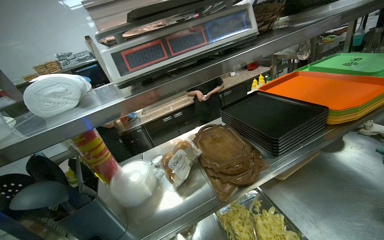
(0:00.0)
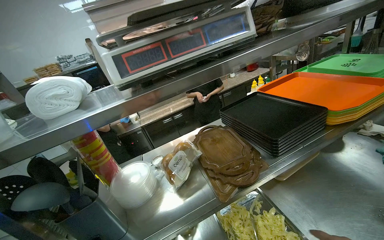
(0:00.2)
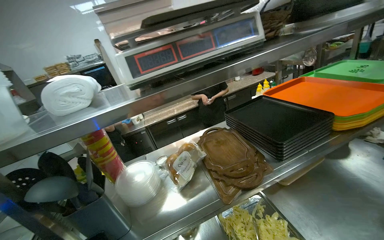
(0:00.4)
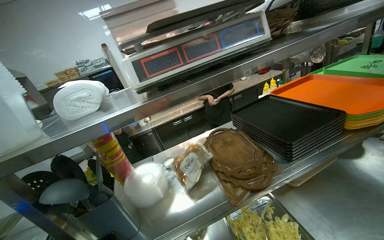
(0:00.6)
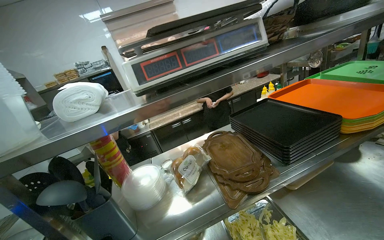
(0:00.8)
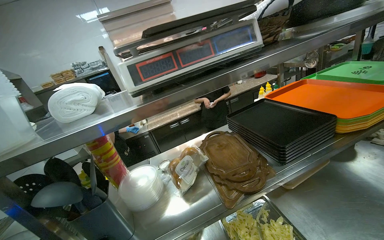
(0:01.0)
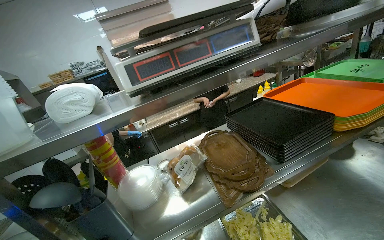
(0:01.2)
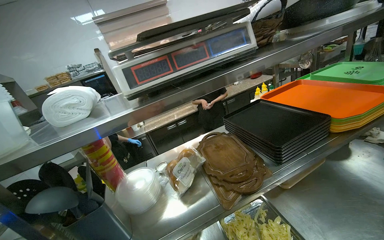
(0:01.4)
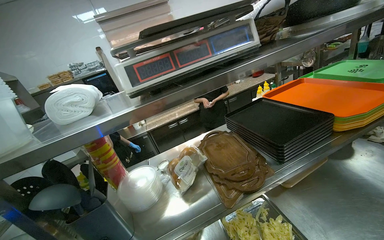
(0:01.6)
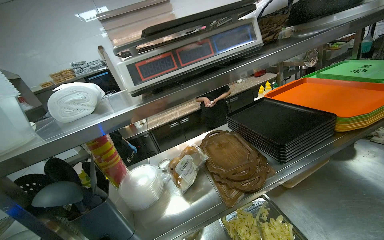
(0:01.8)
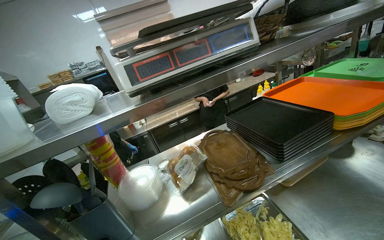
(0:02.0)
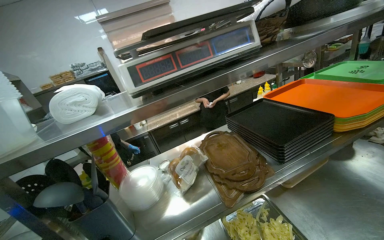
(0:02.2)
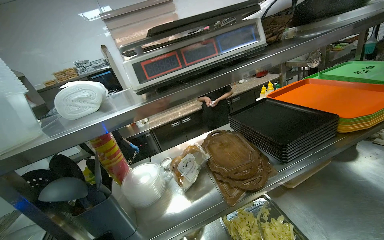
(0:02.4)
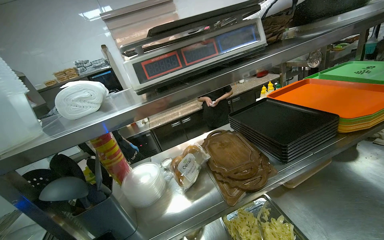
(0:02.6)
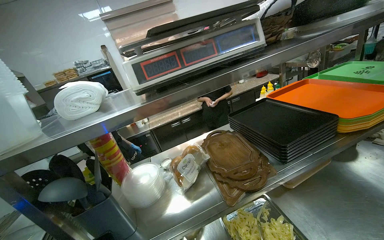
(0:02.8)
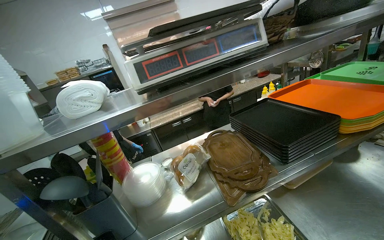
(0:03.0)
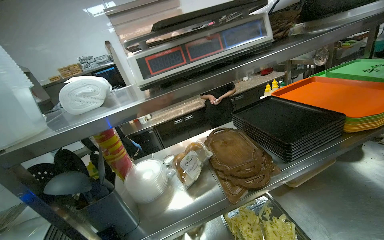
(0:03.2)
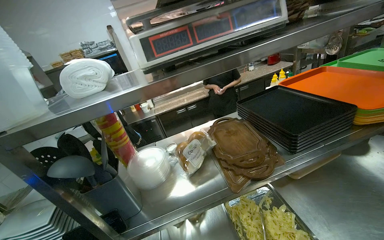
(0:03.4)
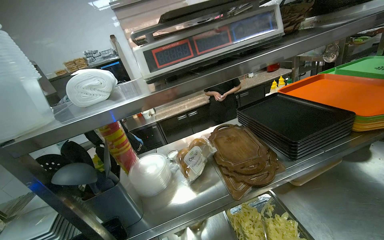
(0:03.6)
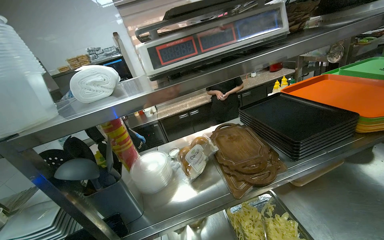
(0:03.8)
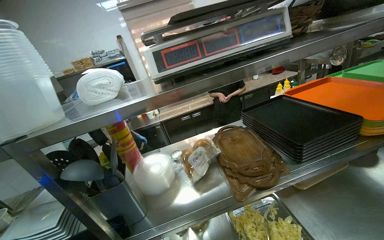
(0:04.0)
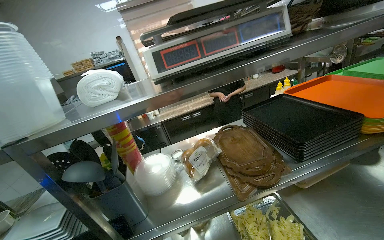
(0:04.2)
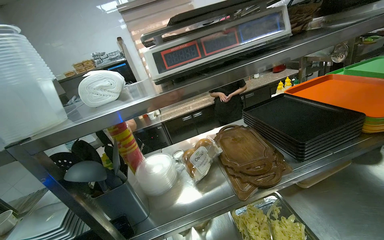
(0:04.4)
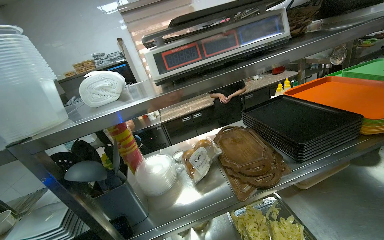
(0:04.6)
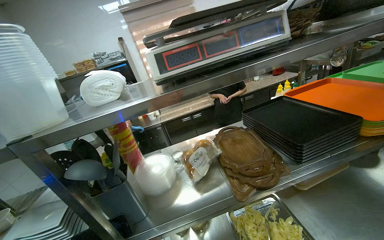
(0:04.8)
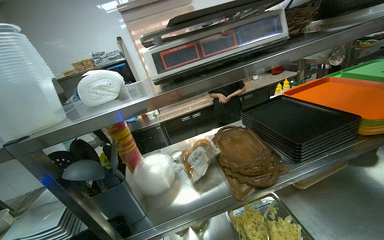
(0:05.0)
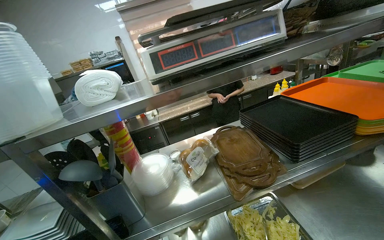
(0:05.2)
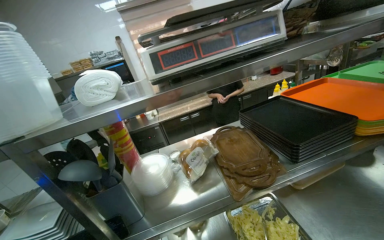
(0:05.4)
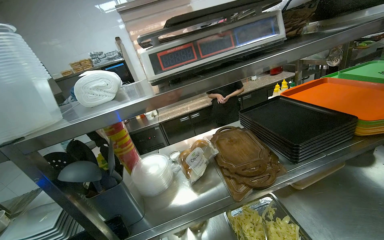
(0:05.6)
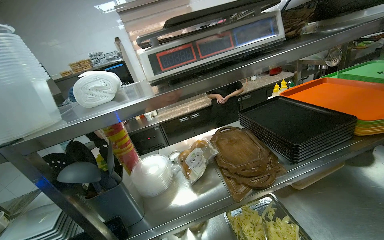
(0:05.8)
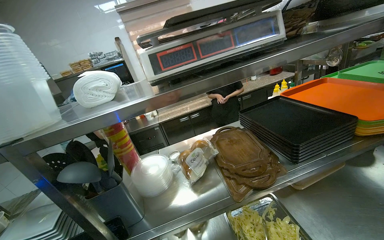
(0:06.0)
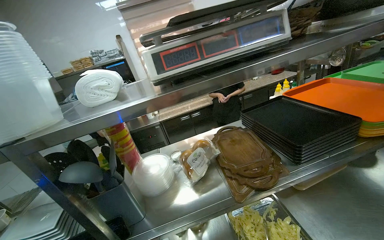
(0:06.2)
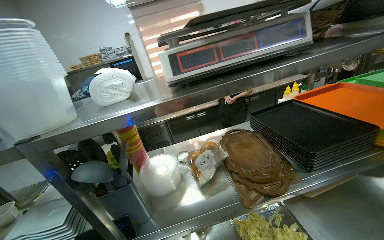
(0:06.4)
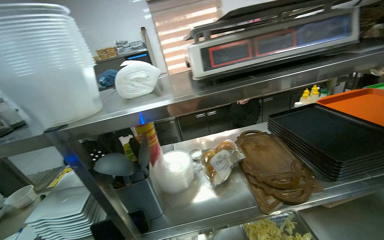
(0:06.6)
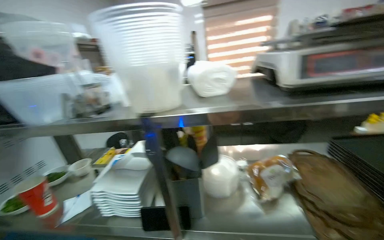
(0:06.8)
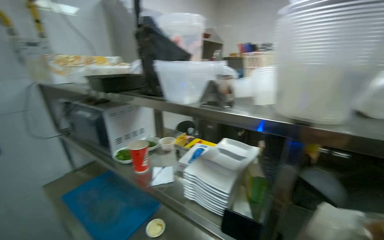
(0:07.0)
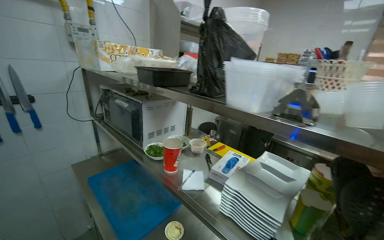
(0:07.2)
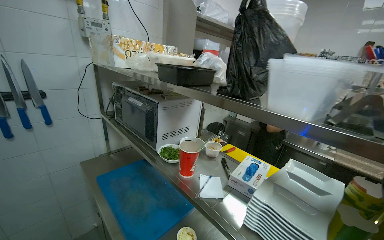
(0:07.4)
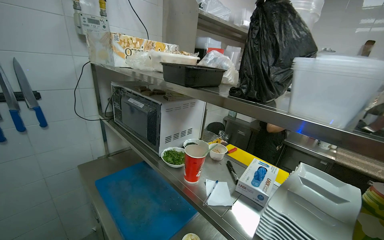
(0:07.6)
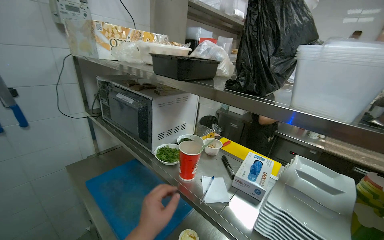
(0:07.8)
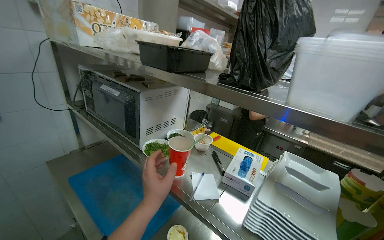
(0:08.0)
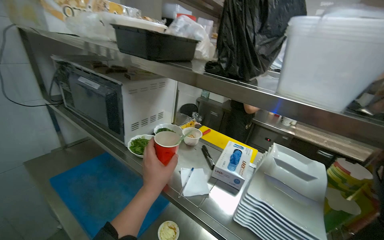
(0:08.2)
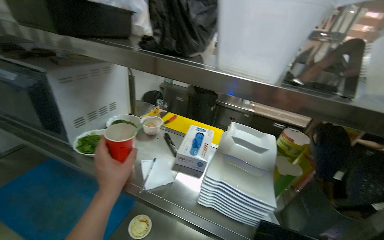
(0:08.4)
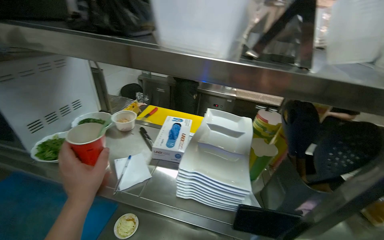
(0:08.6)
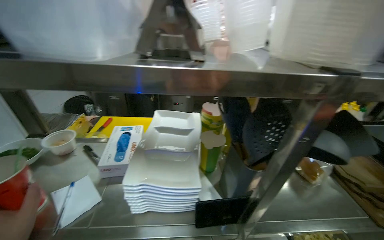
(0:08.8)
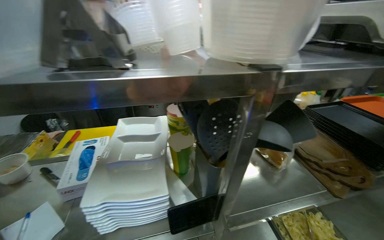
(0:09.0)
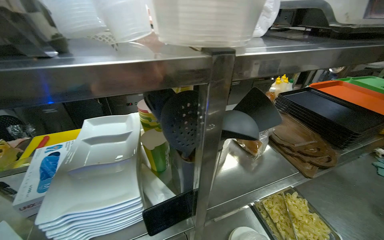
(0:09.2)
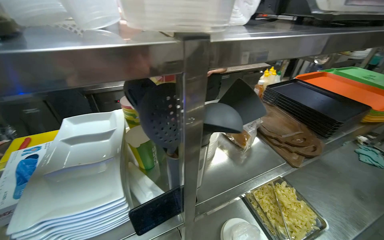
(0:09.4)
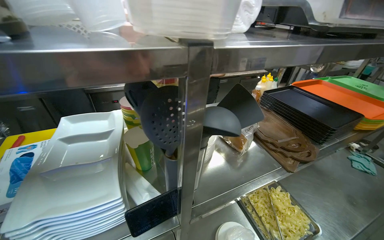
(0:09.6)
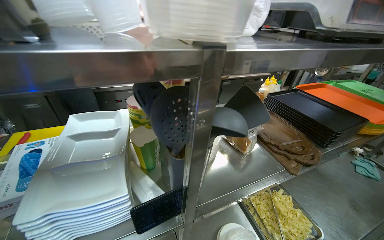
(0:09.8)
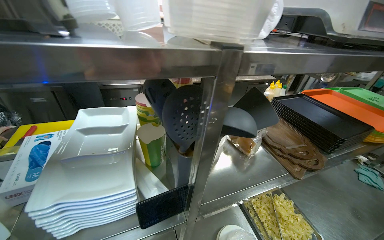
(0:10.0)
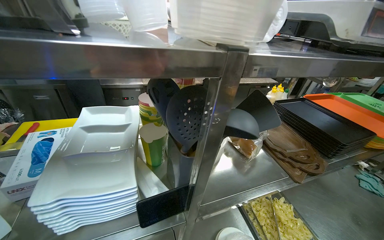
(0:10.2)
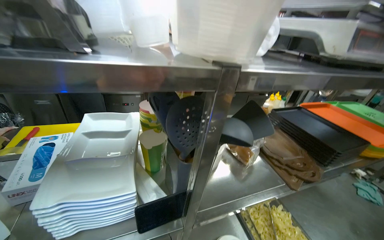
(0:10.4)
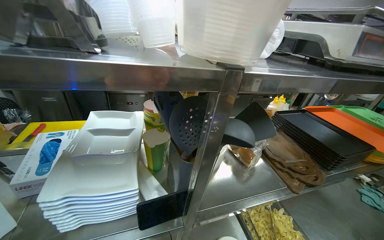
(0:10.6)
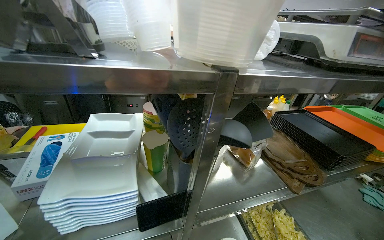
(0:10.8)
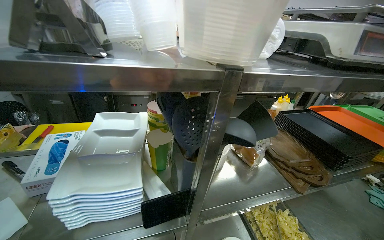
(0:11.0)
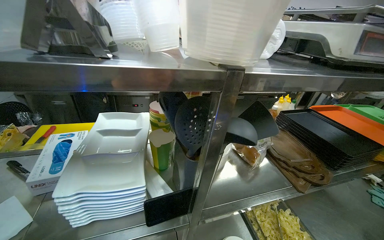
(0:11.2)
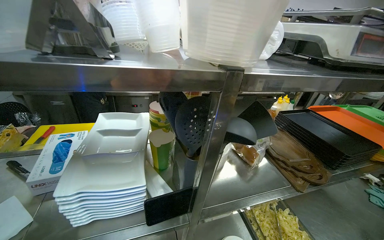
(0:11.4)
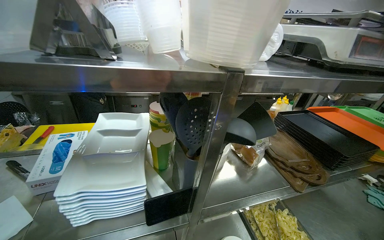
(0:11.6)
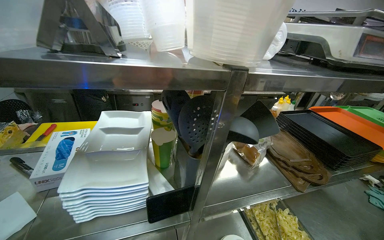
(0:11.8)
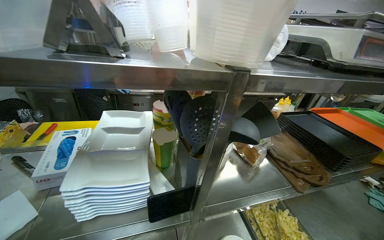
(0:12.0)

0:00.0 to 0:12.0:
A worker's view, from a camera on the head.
Job: preparing food.
The whole recording: Weighing and bagging pasta. The worker uses tongs to scoop pasta from a tray into a plastic bag on a scale.
0:06.0 to 0:07.6: The wearer moves roughly 50 cm. The head rotates some 60 degrees to the left.
0:07.6 to 0:09.0: The wearer's head swings approximately 55 degrees to the right. The view tips downward by approximately 15 degrees.

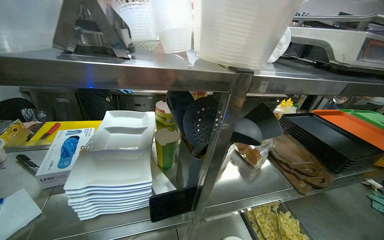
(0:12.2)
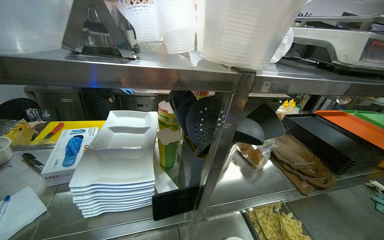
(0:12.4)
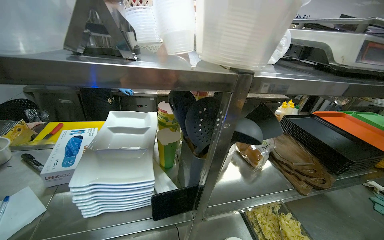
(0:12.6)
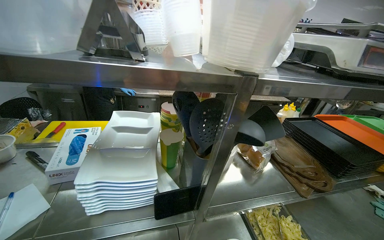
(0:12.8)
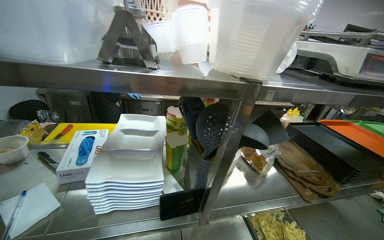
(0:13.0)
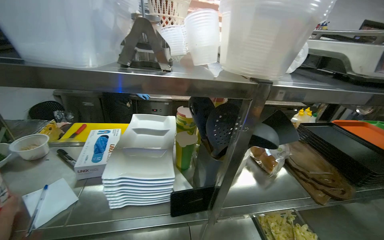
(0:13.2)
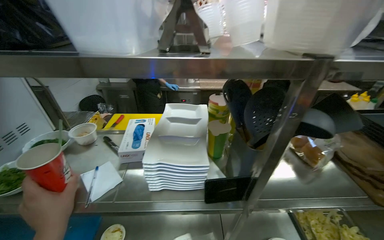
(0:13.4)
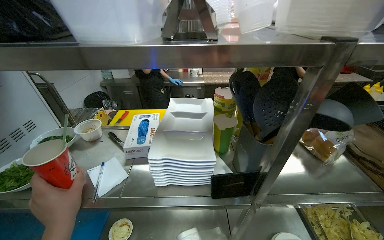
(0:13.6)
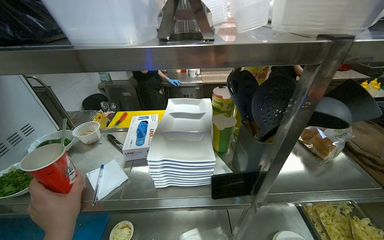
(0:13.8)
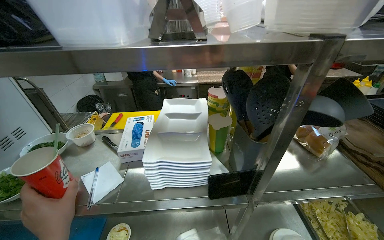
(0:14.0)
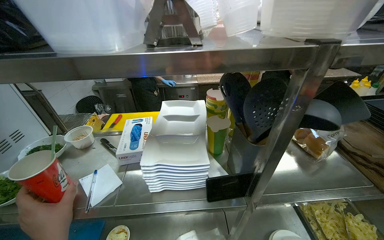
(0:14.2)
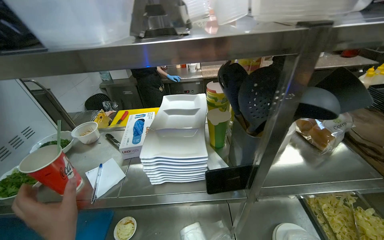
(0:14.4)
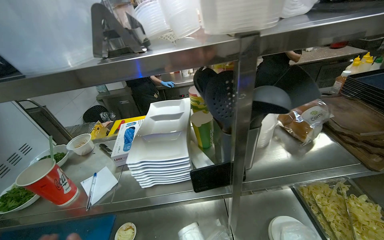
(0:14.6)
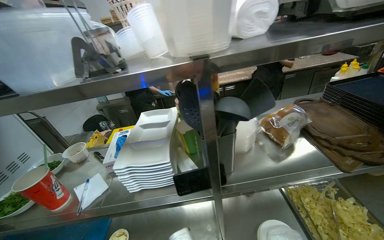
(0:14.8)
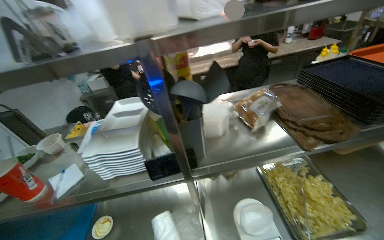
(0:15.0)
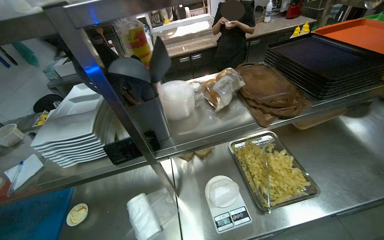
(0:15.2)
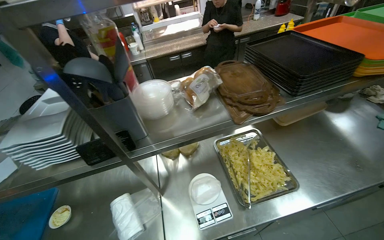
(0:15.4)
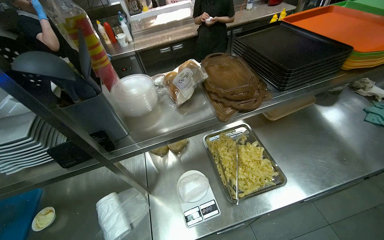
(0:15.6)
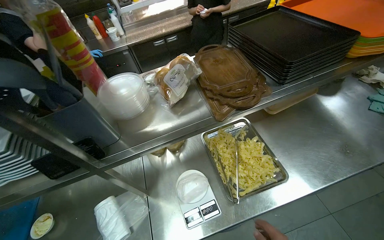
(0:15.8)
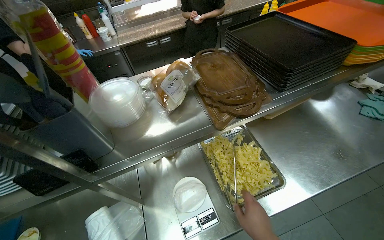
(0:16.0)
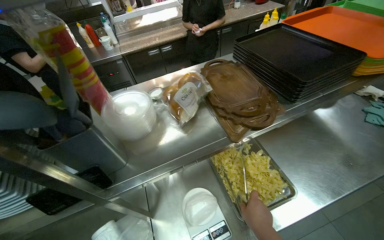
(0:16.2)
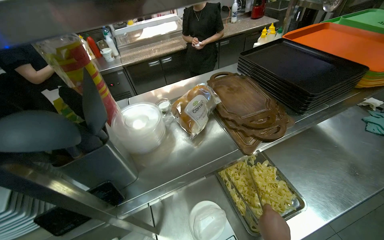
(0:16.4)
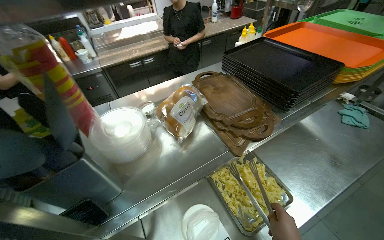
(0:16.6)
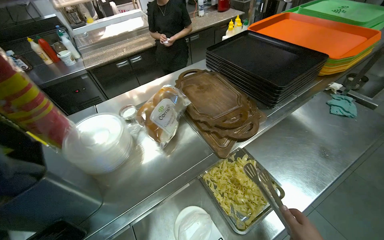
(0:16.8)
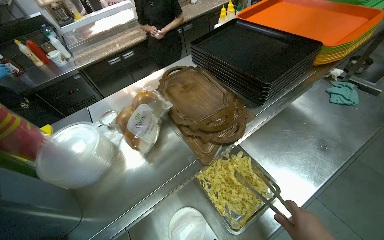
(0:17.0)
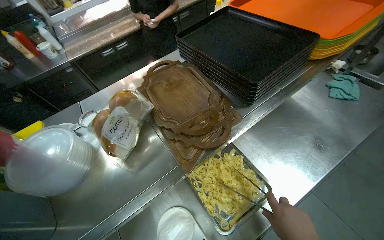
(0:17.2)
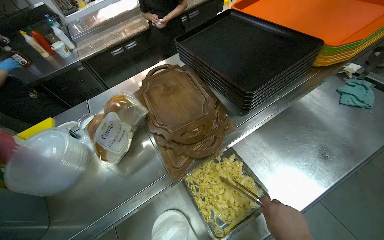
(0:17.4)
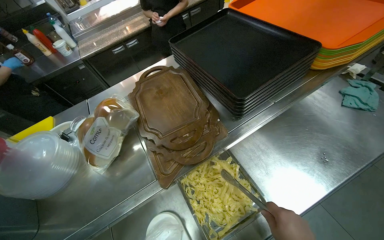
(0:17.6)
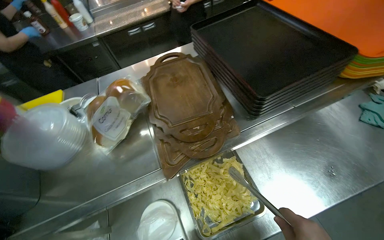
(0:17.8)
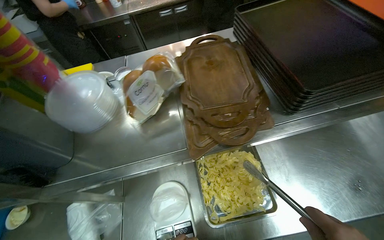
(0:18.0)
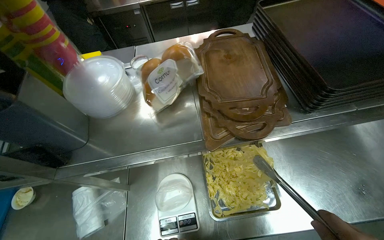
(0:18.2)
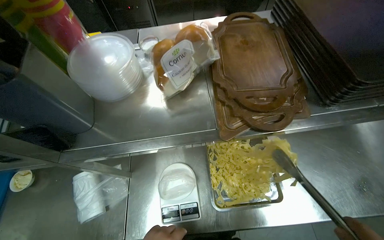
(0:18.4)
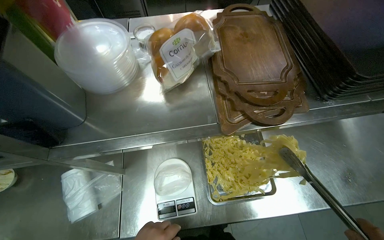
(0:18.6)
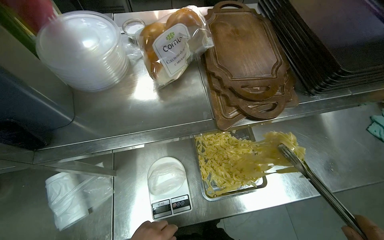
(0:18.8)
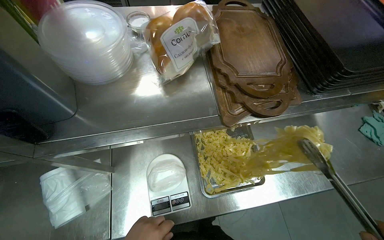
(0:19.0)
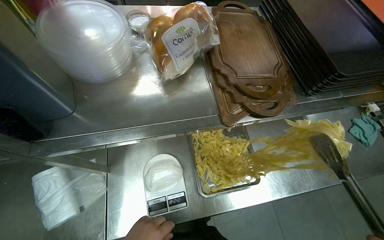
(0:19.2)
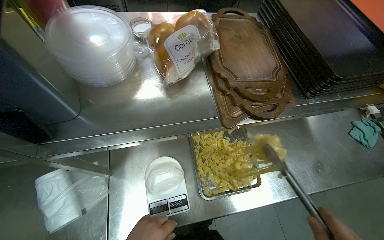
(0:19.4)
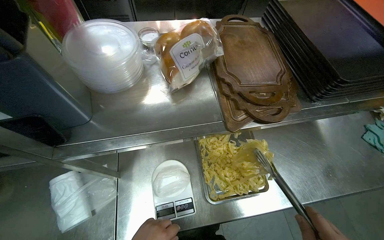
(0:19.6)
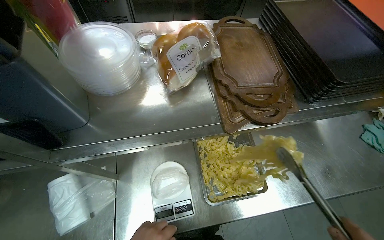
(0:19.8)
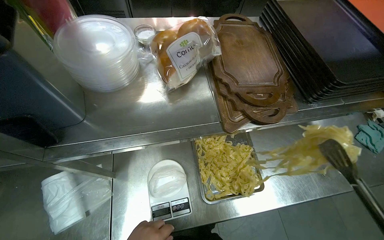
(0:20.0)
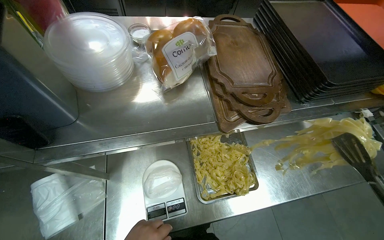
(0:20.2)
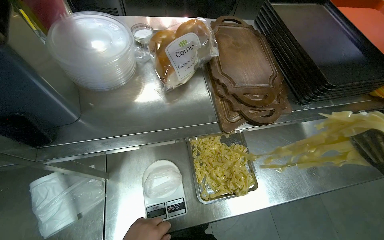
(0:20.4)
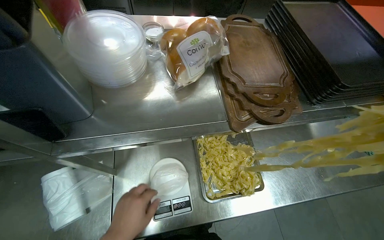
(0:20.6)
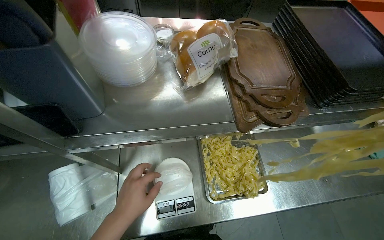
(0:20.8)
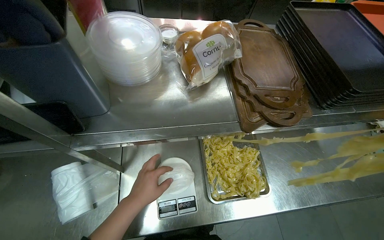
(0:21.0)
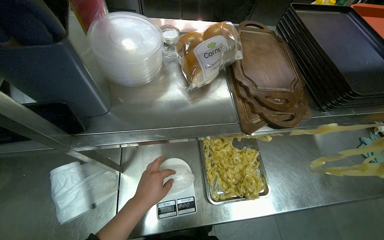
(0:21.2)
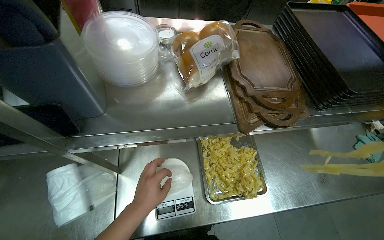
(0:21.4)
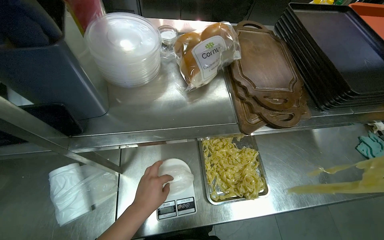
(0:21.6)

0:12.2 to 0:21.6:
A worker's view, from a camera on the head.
Job: preparing food.
The whole recording: Weighing and bagging pasta. The worker uses tongs to scoop pasta from a tray into a plastic bag on a scale.
0:12.2 to 0:13.8: The camera sweeps to the left, by roughly 15 degrees.
0:15.4 to 0:17.0: The head rotates roughly 20 degrees to the right.
0:17.0 to 0:18.4: The camera pitches downward, by about 15 degrees. Everything in view rotates some 25 degrees clockwise.
